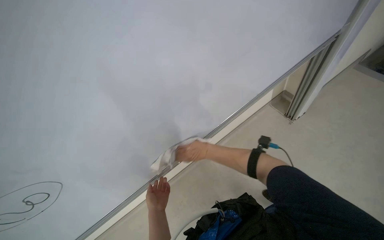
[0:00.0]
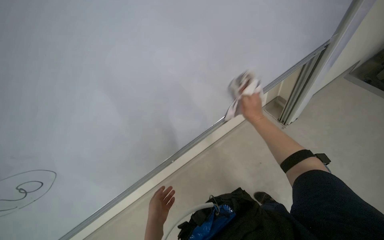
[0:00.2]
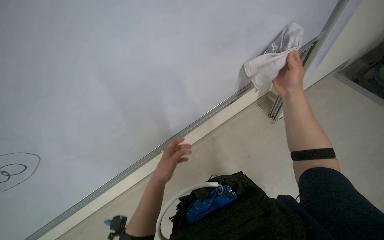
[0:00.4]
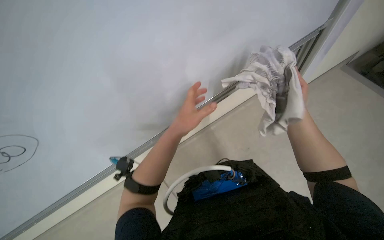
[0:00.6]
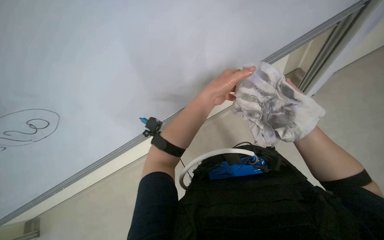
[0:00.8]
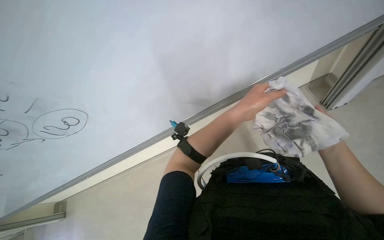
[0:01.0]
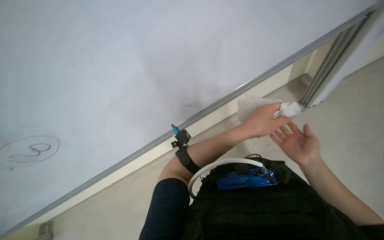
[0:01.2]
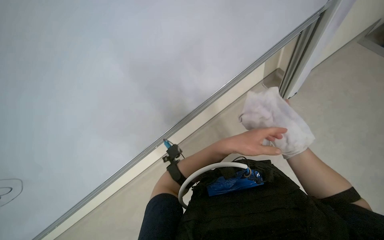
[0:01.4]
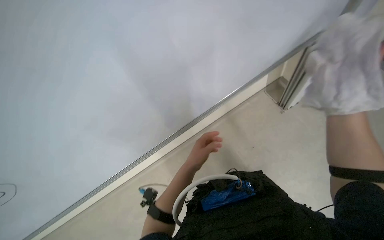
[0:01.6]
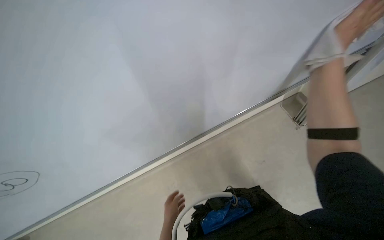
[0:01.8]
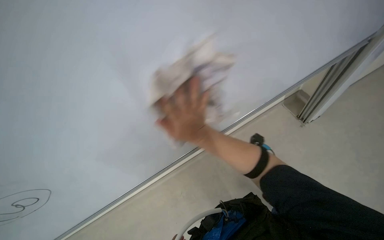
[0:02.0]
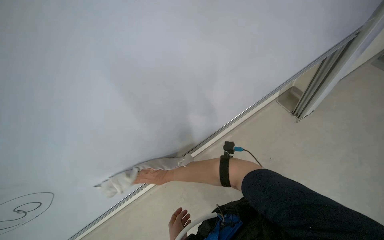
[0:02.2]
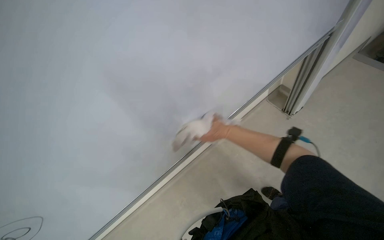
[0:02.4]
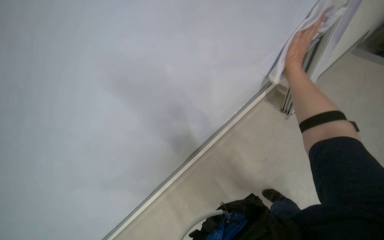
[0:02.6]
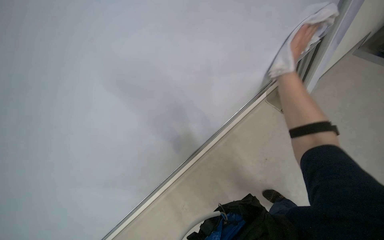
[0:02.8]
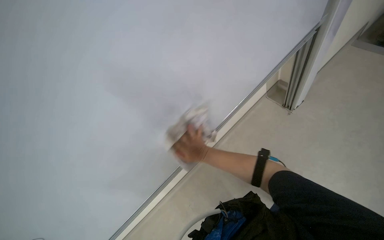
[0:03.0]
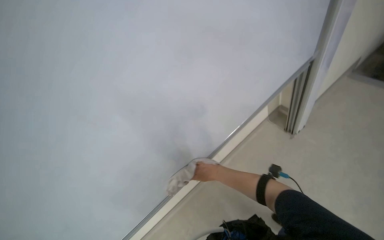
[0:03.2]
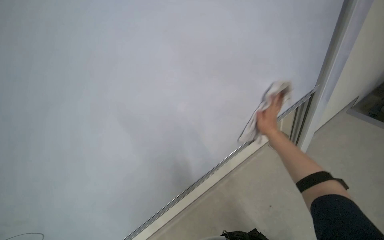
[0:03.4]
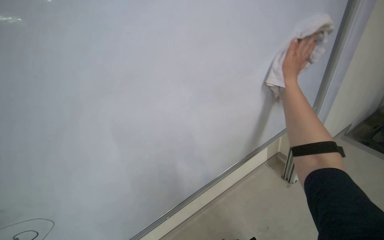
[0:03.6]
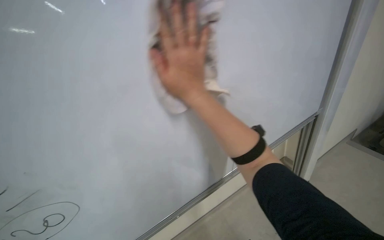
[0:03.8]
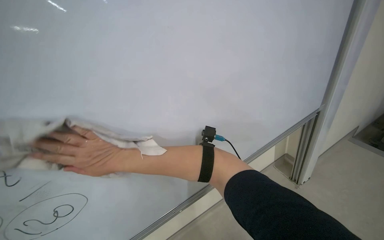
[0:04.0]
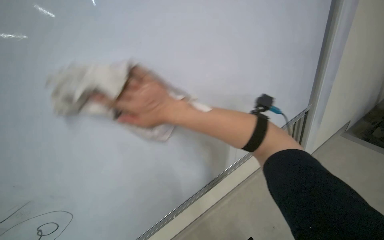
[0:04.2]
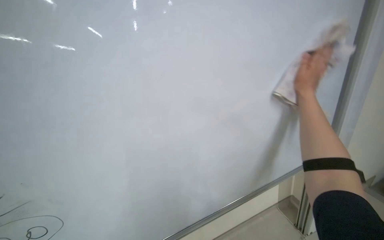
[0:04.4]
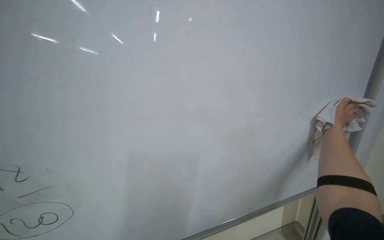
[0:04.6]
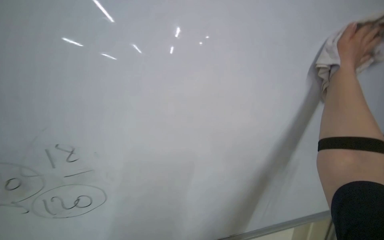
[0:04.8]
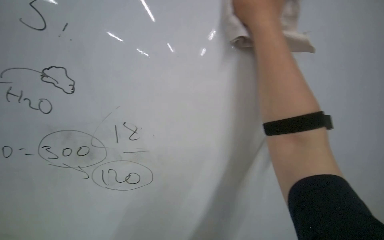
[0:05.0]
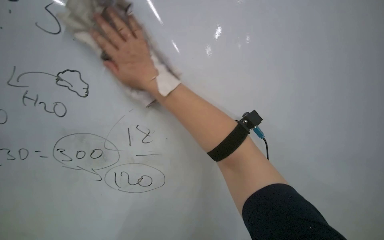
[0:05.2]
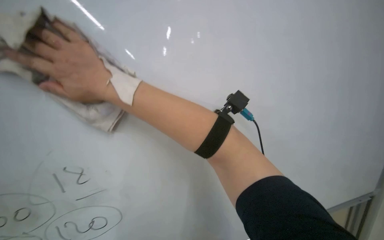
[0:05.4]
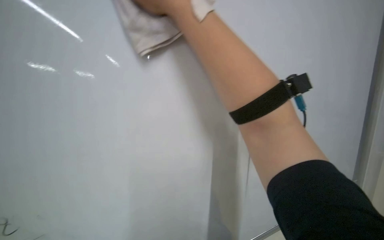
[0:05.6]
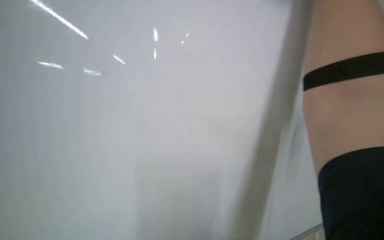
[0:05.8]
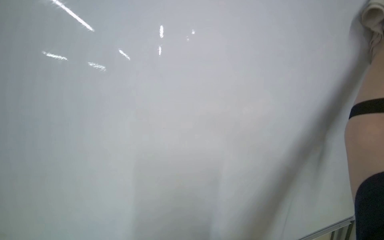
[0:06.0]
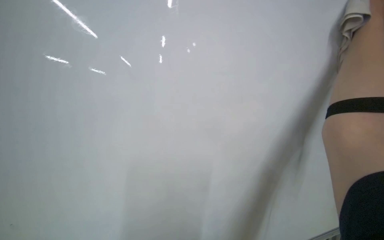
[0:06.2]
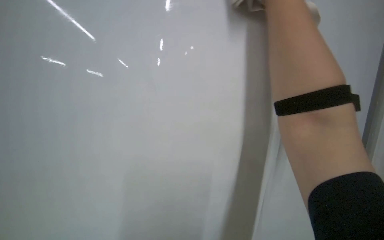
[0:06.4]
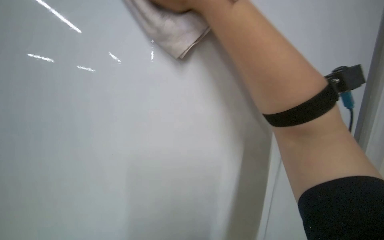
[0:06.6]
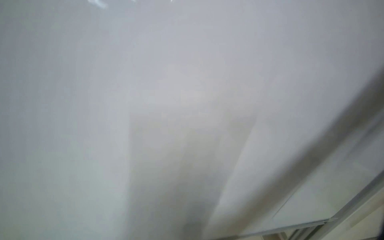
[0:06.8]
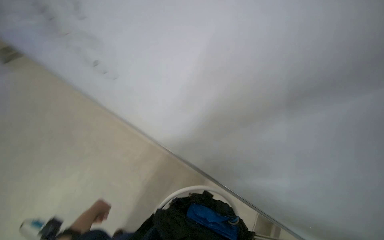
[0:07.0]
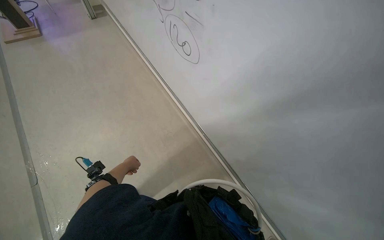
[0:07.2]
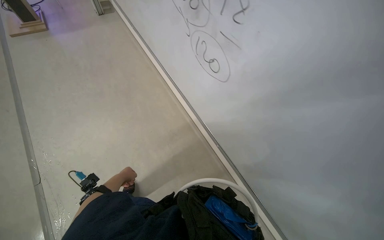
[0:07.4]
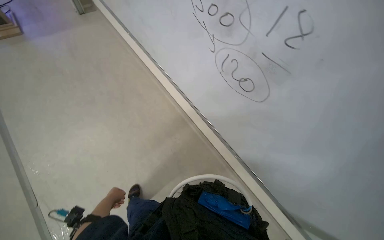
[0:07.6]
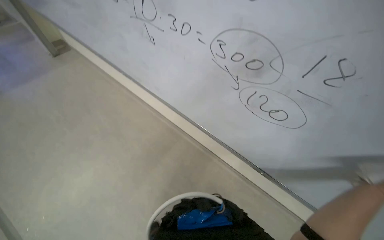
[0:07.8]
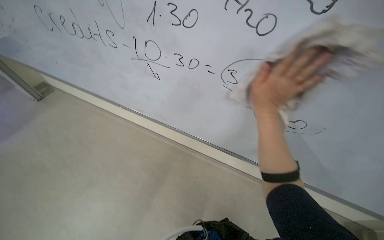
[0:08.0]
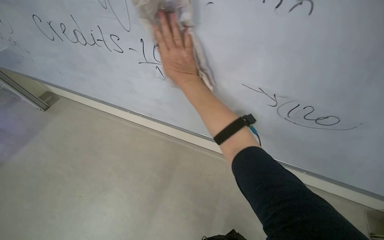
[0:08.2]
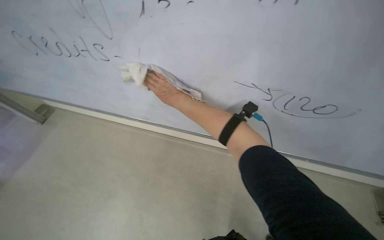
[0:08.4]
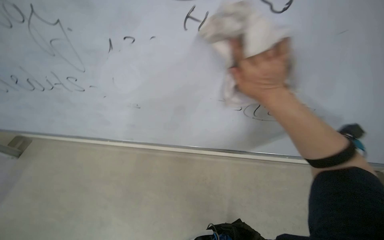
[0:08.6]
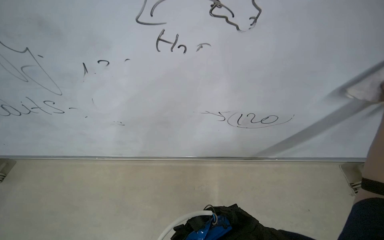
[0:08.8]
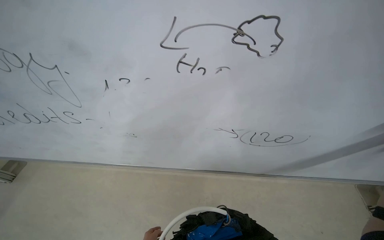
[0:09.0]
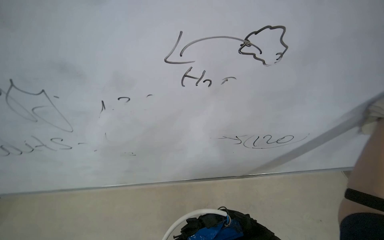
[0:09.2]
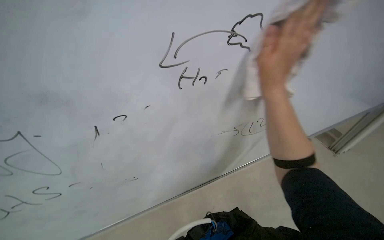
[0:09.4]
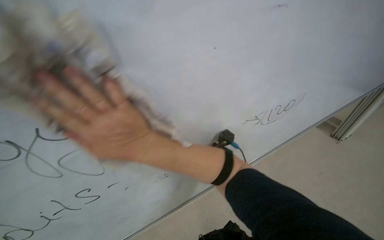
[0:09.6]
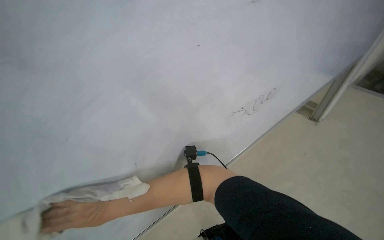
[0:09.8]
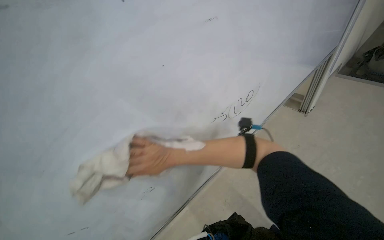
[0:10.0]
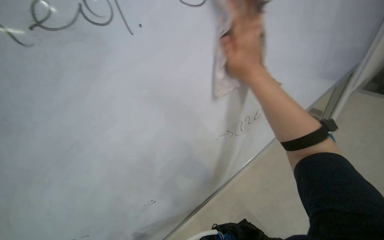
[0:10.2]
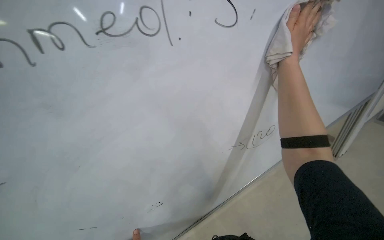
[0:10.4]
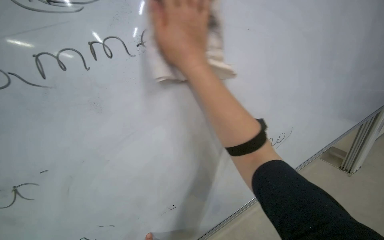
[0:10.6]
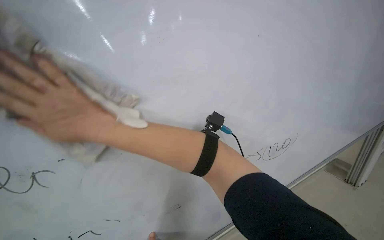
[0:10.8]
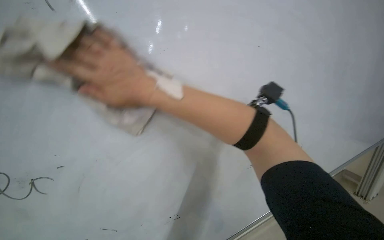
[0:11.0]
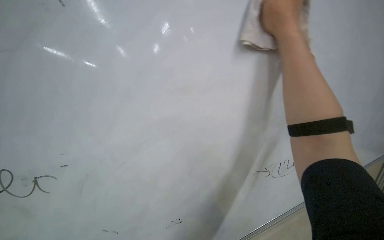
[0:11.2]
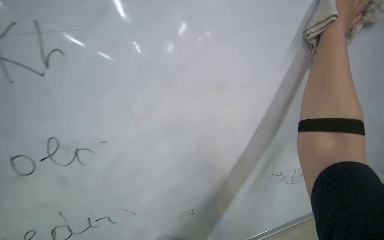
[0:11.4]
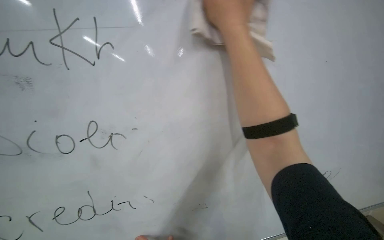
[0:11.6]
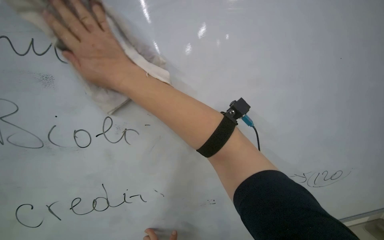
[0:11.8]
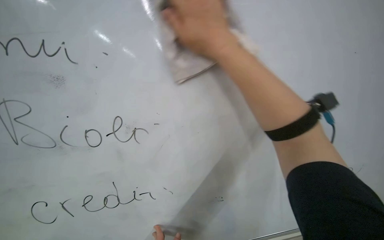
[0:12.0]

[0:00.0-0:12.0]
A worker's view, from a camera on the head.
Job: wiping surfaces.
The whole recording: Wiping whiteboard. The worker wipes the whiteboard clean using a cloth and an eraser.
0:00.0 to 0:01.6: The left hand shifts roughly 30 cm up the picture.
0:04.4 to 0:06.0: The head turns to the left by approximately 25 degrees. The camera pitches upward, by approximately 15 degrees.
0:07.6 to 0:09.0: The wearer's head swings about 45 degrees to the right.
0:09.0 to 0:10.4: The head turns to the right by some 40 degrees. The view tips upward by some 15 degrees.
0:10.4 to 0:12.0: The wearer looks approximately 15 degrees further downward.

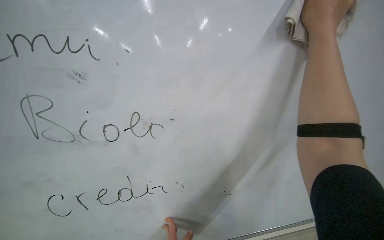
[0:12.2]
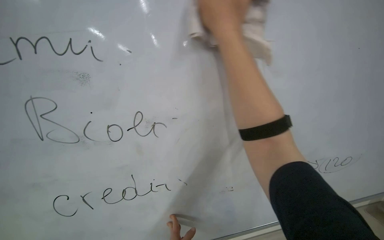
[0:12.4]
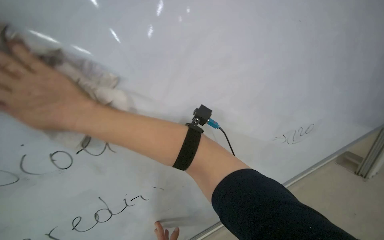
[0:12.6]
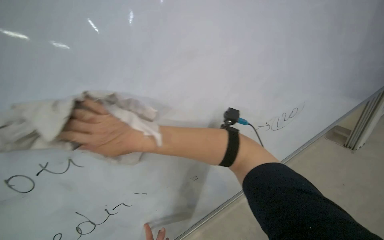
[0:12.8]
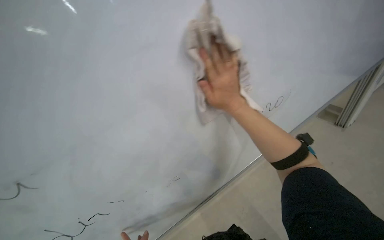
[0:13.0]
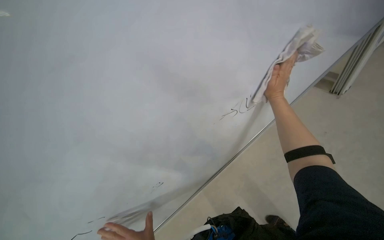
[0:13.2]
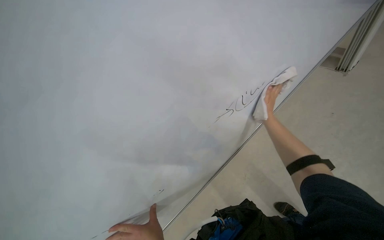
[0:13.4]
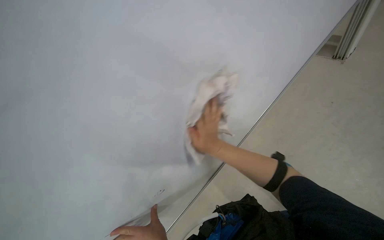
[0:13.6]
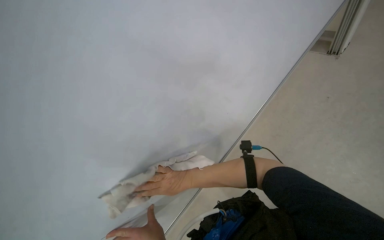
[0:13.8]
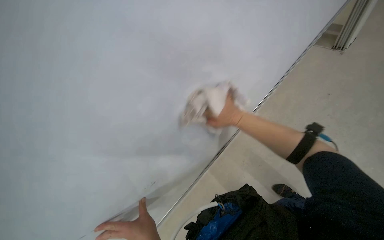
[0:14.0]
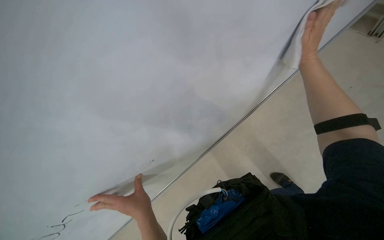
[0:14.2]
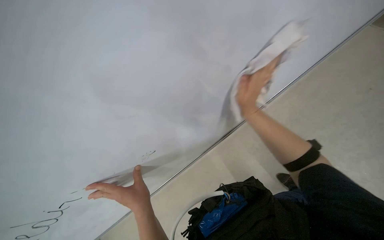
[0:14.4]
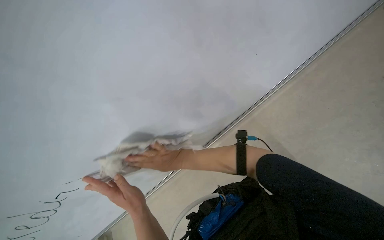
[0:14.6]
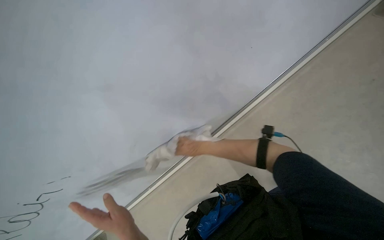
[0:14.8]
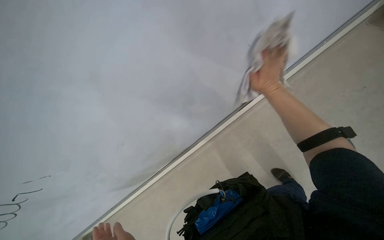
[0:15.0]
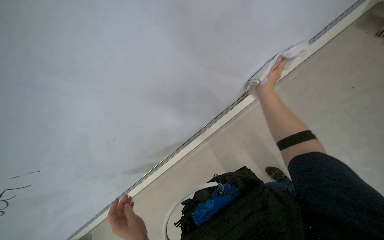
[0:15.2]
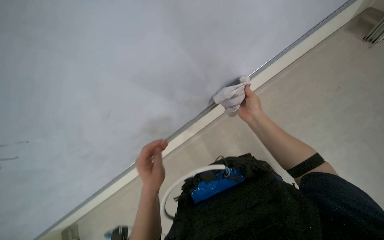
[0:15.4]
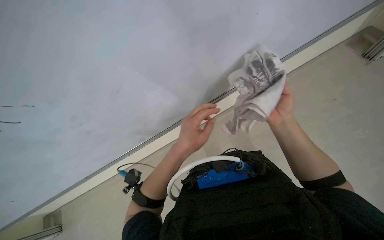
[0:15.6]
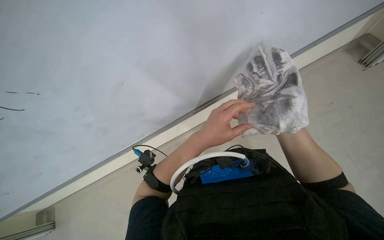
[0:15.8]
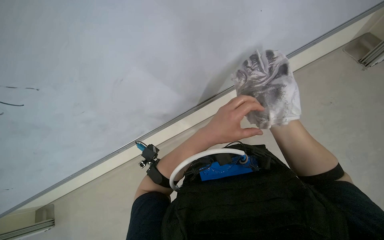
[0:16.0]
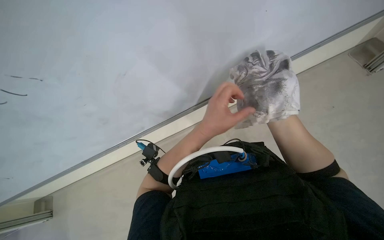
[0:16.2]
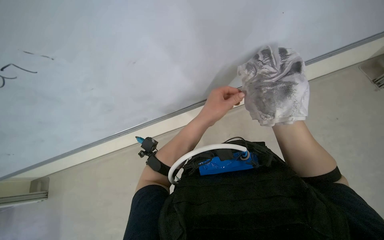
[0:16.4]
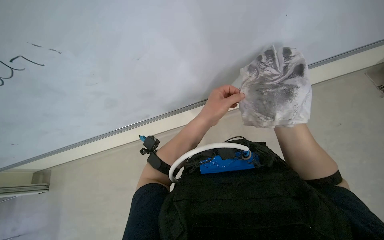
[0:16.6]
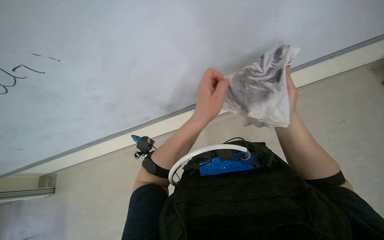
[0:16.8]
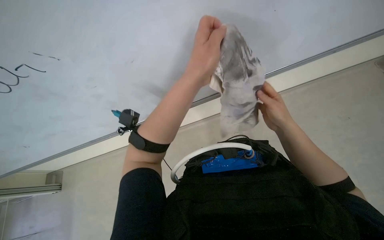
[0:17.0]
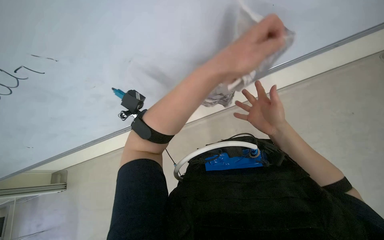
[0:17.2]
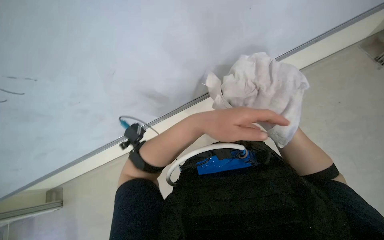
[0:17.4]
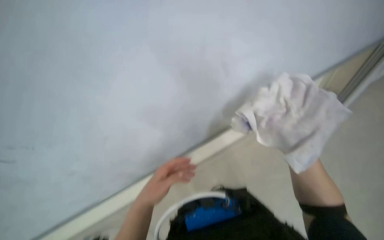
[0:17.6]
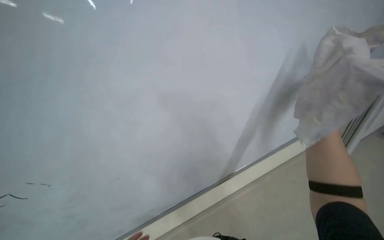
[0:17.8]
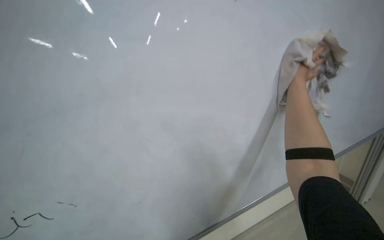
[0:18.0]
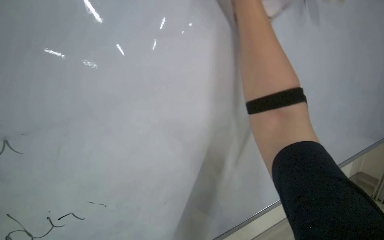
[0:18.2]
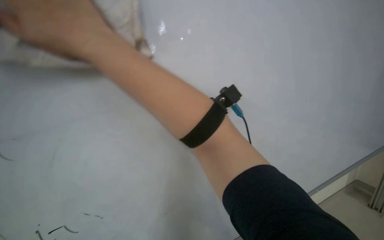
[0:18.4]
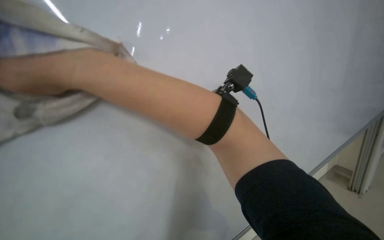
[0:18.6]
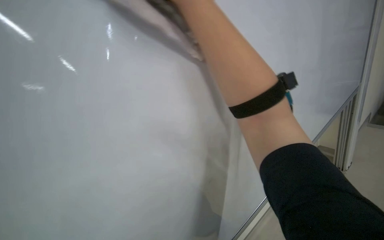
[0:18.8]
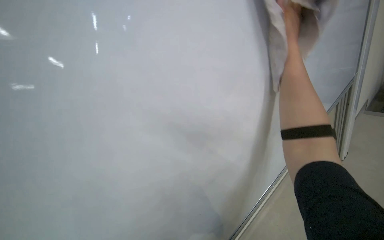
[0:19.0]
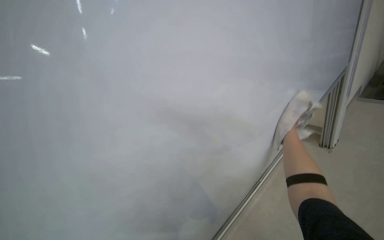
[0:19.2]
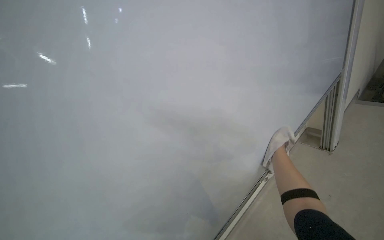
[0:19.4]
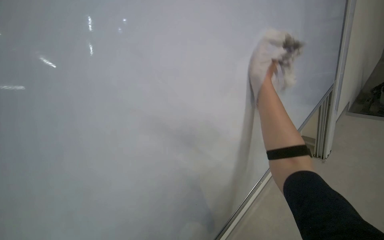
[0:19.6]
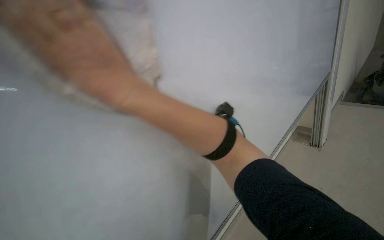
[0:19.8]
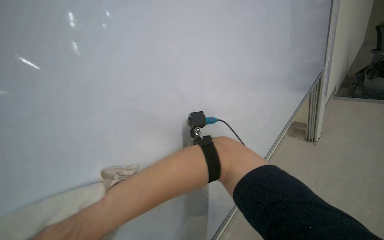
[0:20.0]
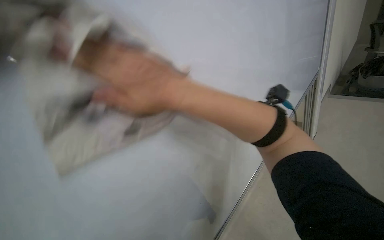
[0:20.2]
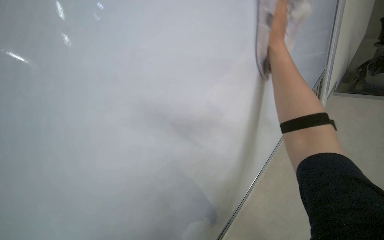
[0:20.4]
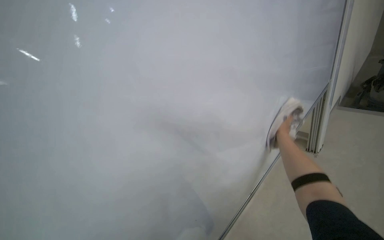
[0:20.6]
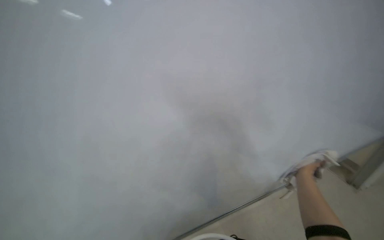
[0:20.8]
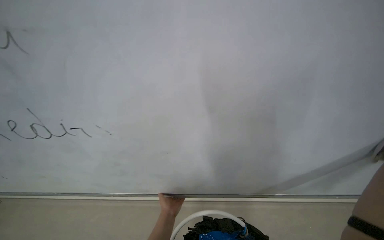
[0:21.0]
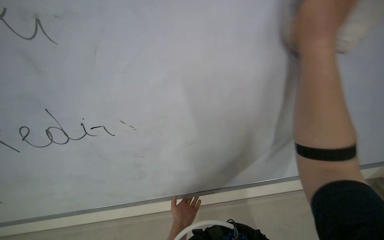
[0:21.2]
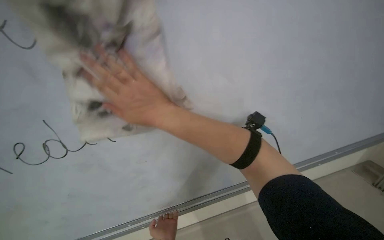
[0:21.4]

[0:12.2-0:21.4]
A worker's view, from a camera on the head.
Job: wiping surfaces.
The whole recording: Wiping whiteboard. The worker wipes the whiteboard clean using a cloth and an eraser.
0:12.2 to 0:13.8: The wearer's head swings about 40 degrees to the right. The view tips downward by about 20 degrees.
0:13.8 to 0:15.2: The wearer looks some 15 degrees further downward. The right hand moves up and down the picture over approximately 35 cm, changing direction 2 times.
